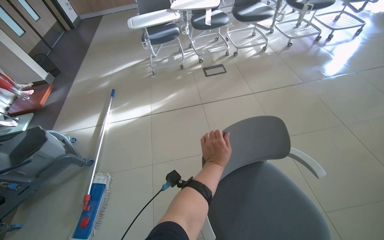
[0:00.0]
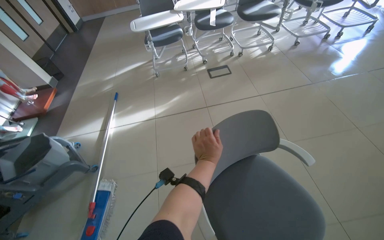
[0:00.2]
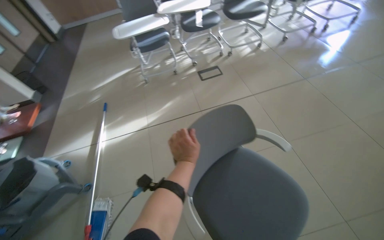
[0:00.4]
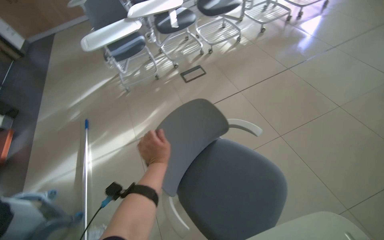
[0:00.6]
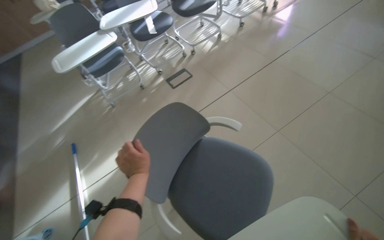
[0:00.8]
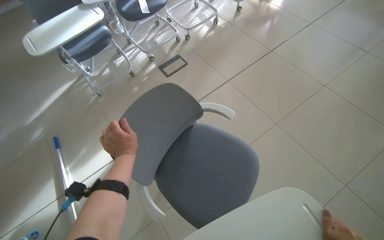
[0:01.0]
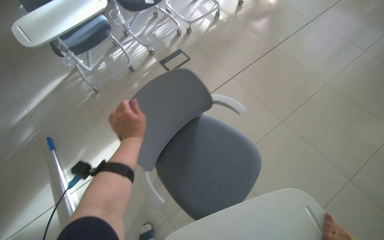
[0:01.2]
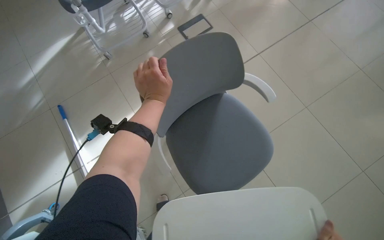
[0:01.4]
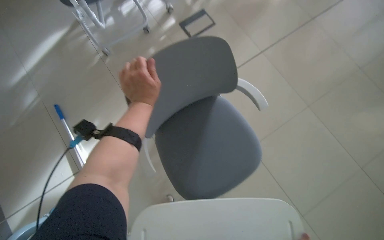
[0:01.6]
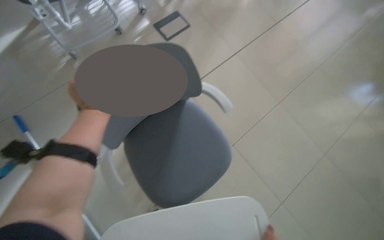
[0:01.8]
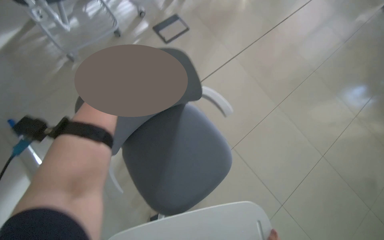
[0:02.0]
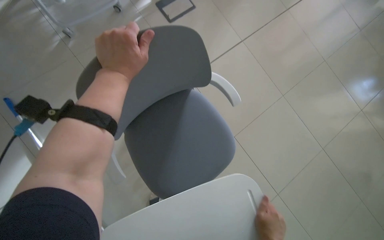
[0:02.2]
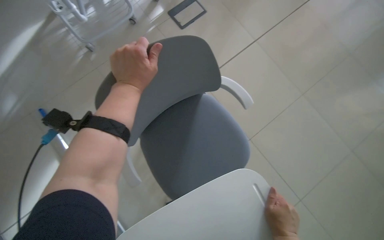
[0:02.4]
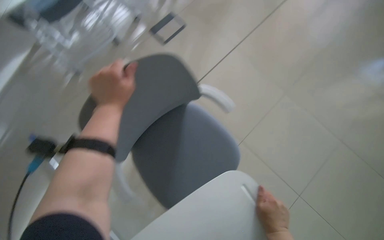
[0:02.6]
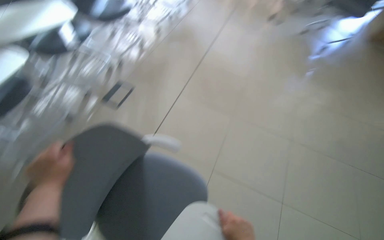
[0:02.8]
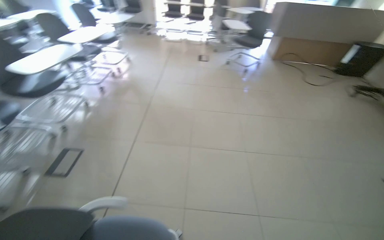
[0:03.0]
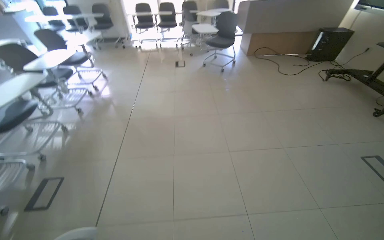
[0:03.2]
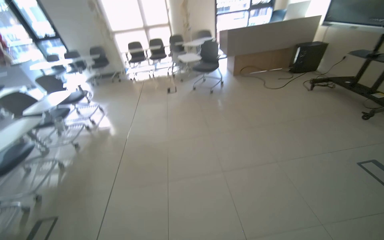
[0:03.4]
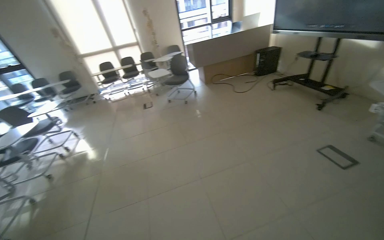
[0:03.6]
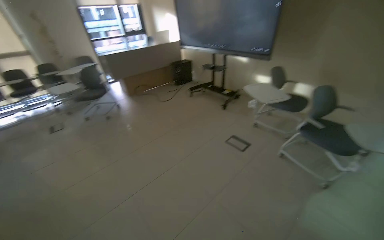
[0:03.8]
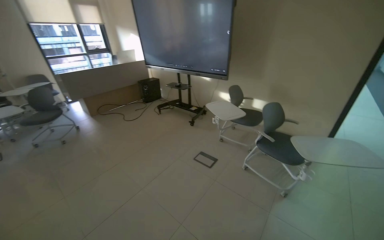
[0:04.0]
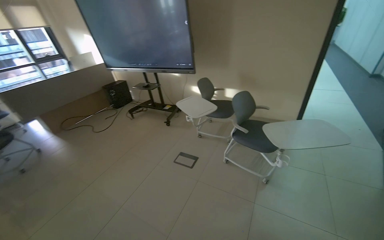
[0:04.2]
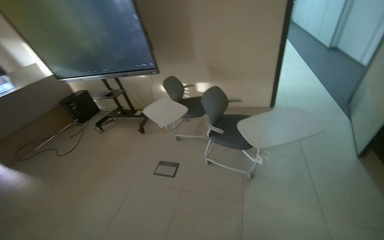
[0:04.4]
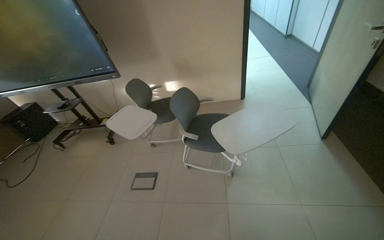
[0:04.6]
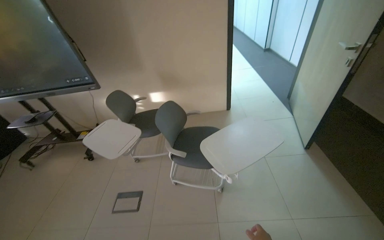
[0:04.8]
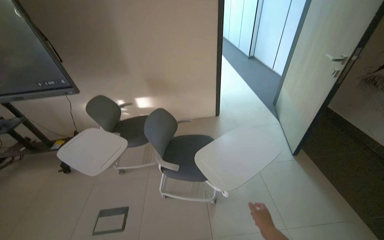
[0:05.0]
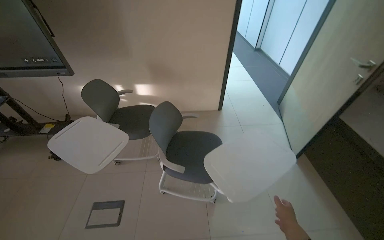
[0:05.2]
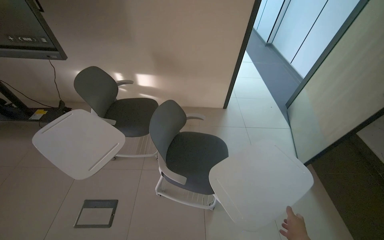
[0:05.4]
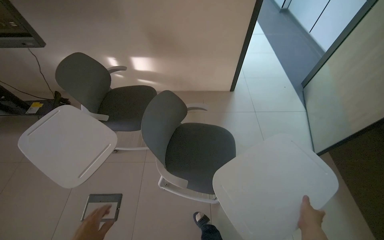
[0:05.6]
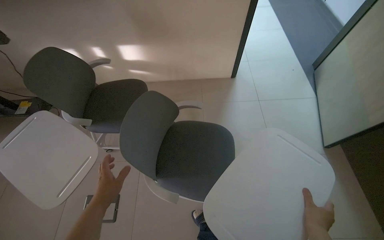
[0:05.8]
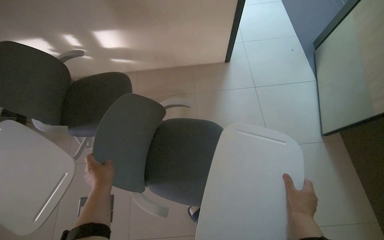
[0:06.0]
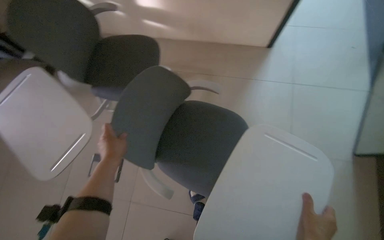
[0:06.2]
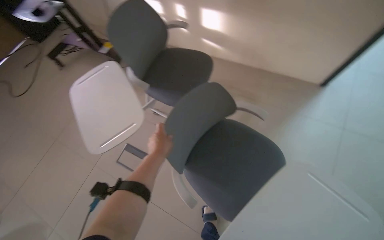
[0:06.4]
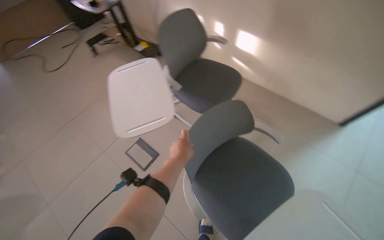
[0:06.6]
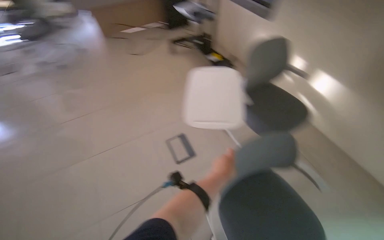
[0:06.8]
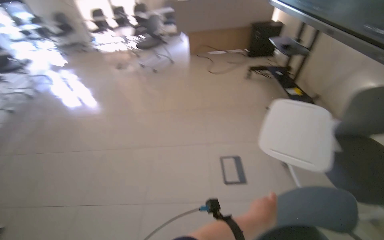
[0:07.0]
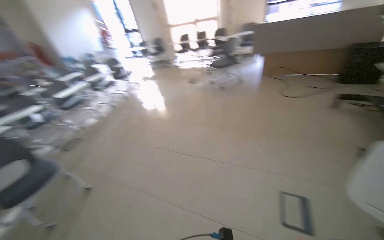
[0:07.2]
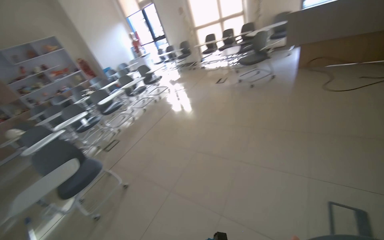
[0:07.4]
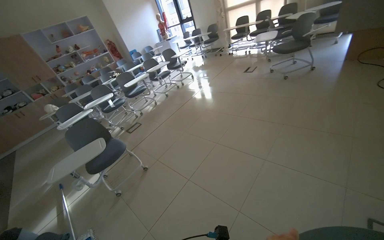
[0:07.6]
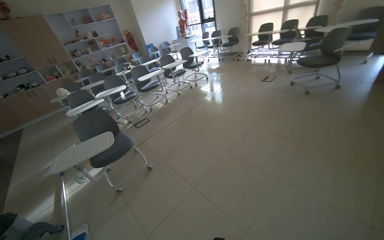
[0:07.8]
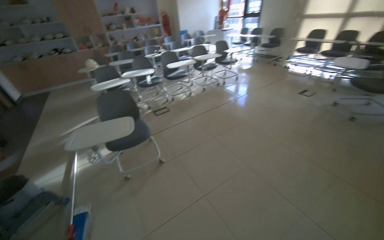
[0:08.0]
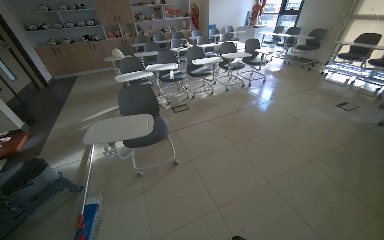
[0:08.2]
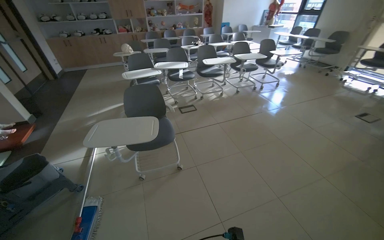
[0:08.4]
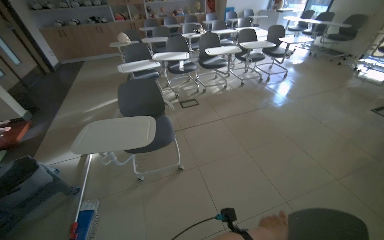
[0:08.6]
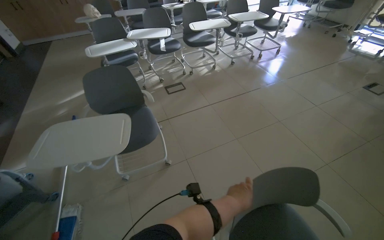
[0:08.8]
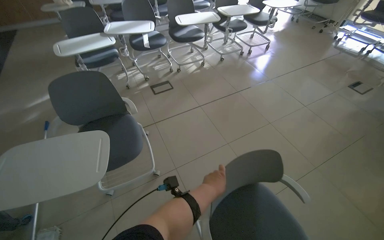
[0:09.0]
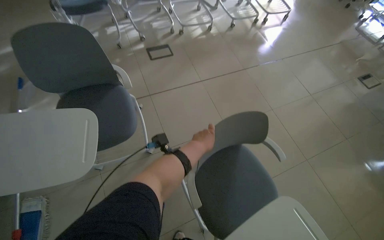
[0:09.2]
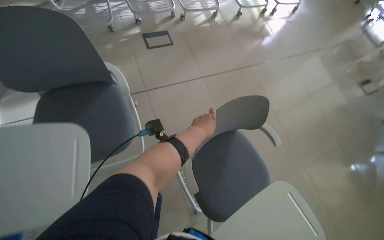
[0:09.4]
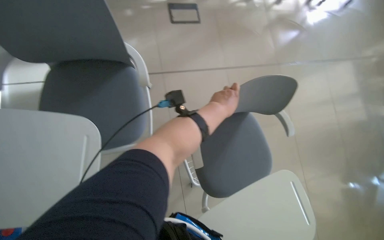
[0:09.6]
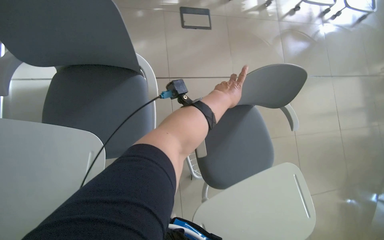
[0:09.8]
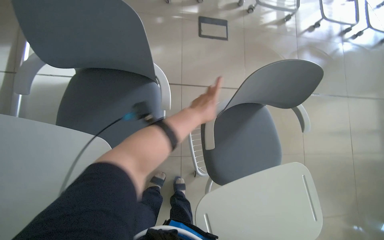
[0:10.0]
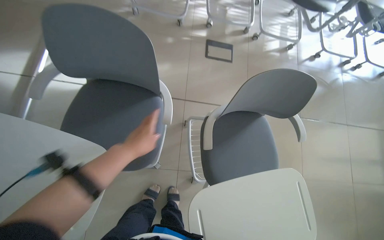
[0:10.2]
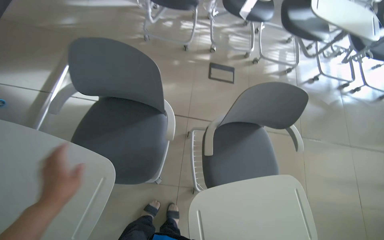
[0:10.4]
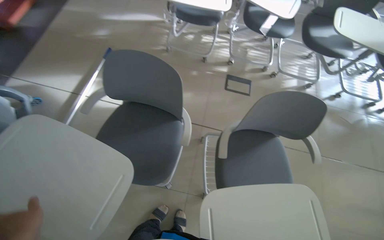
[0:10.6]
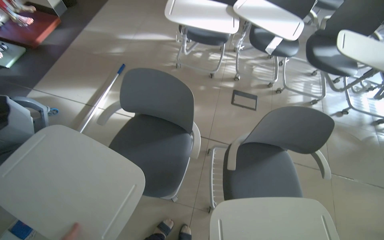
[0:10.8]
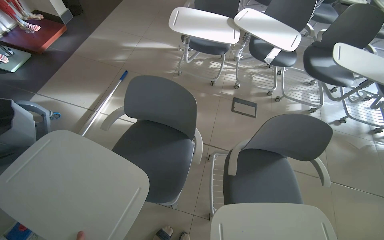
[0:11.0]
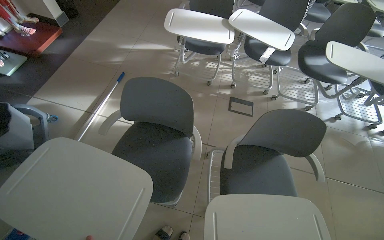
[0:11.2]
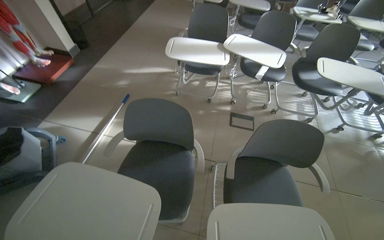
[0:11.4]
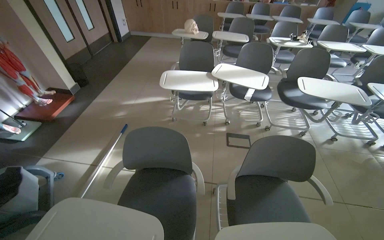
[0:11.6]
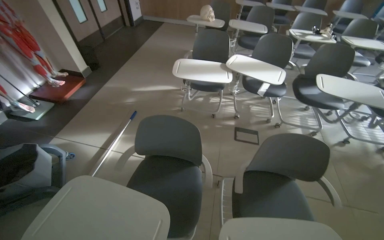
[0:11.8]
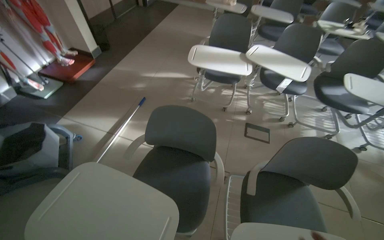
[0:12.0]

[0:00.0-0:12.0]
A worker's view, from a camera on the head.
Job: organizing items.
The whole recording: Arranging chairs in room. The worker moves chairs around the room, adjusting their positions.
0.0 to 1.6 s: The camera travels approximately 70 cm. The head turns to the right by roughly 25 degrees. The wearer looks some 15 degrees further downward.
1.6 to 3.0 s: The head turns to the right by approximately 50 degrees. The view tilts some 30 degrees upward.
3.0 to 4.4 s: The wearer moves about 1 m. The wearer looks some 75 degrees further to the right. The view tilts approximately 15 degrees upward.
4.4 to 6.0 s: The camera is carried about 1 m. The view swings roughly 20 degrees to the right. The view tips downward by some 25 degrees.
6.0 to 7.6 s: The wearer looks some 125 degrees further to the left.
7.6 to 9.0 s: The camera travels some 1 m. The view tips downward by roughly 20 degrees. Everything in view rotates approximately 25 degrees clockwise.
9.0 to 10.4 s: The head travels roughly 50 cm. Everything in view rotates about 25 degrees clockwise.
10.4 to 12.0 s: The camera pitches upward, by roughly 20 degrees.

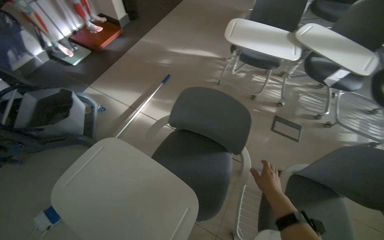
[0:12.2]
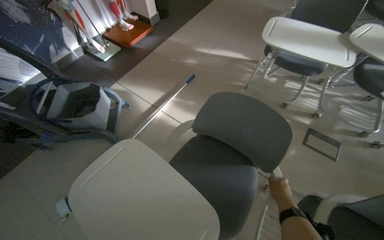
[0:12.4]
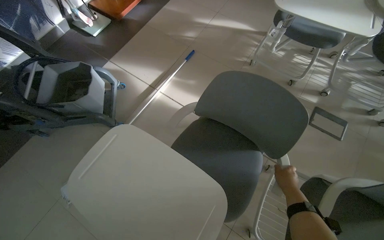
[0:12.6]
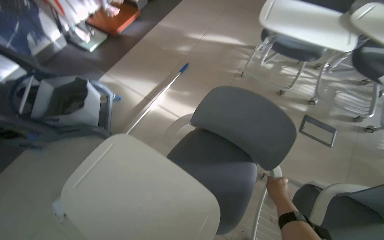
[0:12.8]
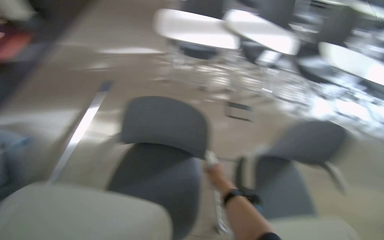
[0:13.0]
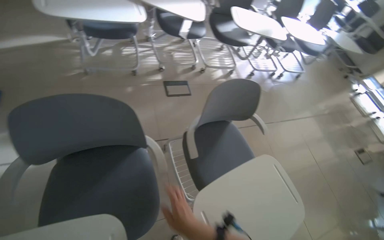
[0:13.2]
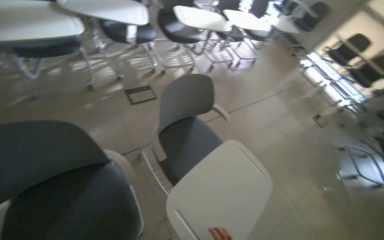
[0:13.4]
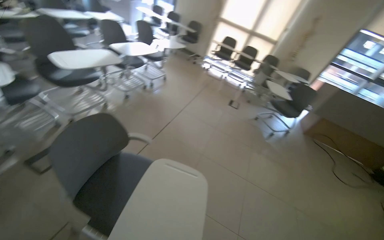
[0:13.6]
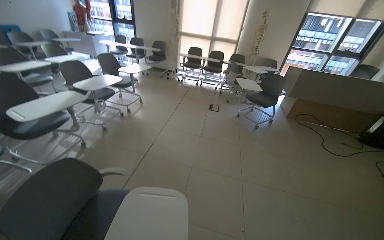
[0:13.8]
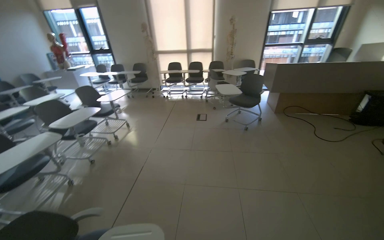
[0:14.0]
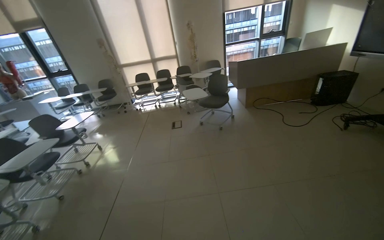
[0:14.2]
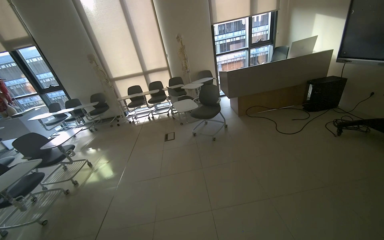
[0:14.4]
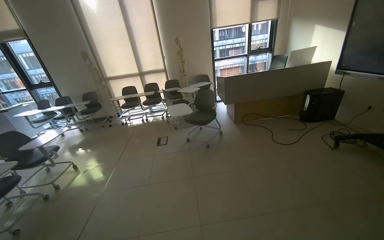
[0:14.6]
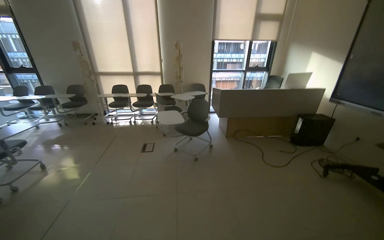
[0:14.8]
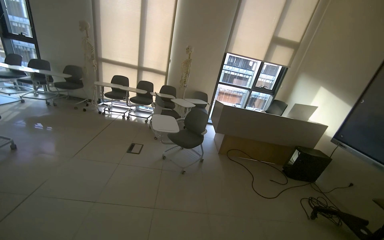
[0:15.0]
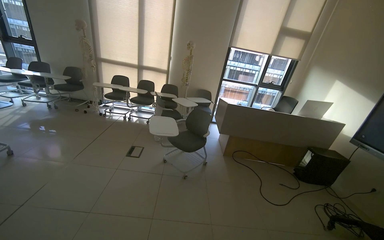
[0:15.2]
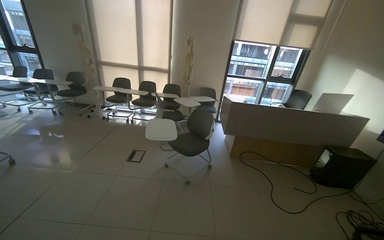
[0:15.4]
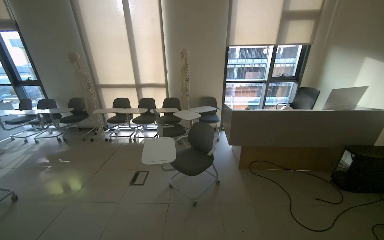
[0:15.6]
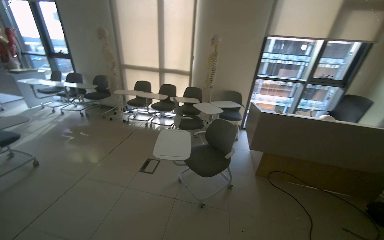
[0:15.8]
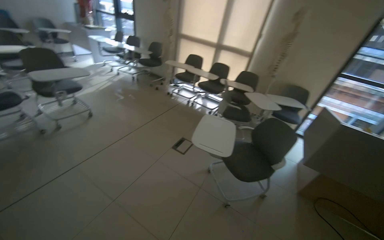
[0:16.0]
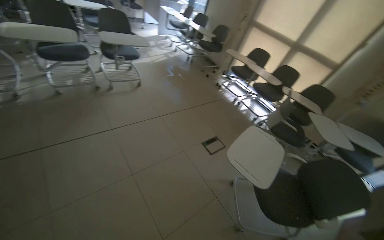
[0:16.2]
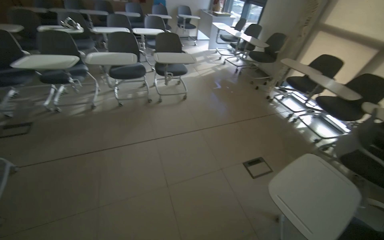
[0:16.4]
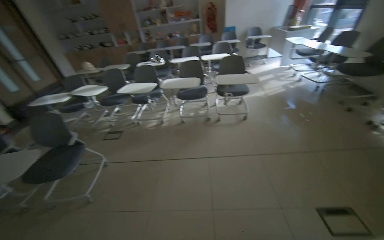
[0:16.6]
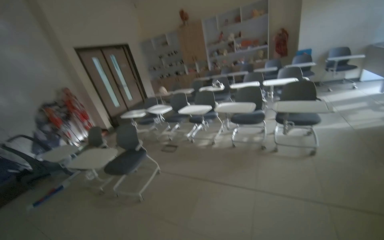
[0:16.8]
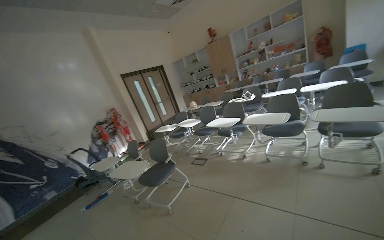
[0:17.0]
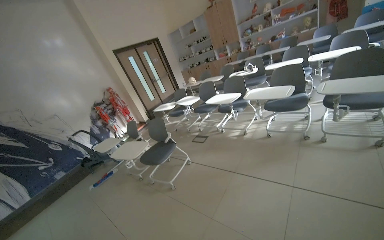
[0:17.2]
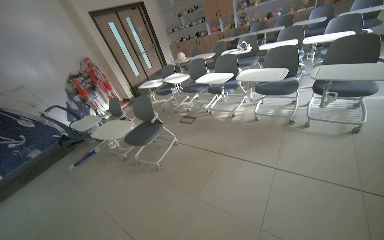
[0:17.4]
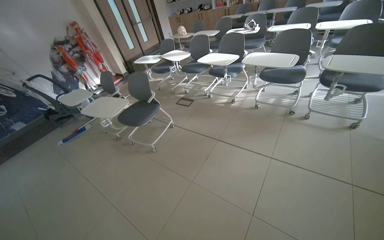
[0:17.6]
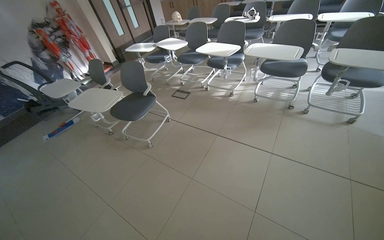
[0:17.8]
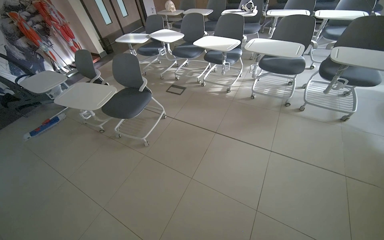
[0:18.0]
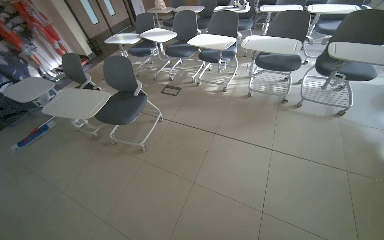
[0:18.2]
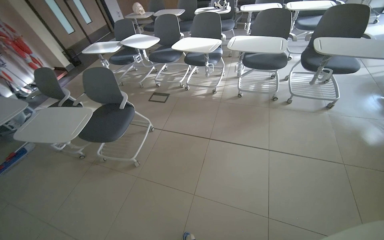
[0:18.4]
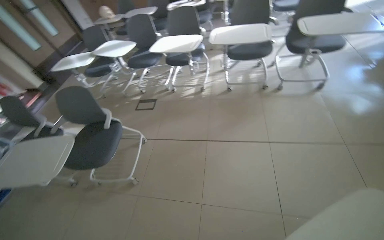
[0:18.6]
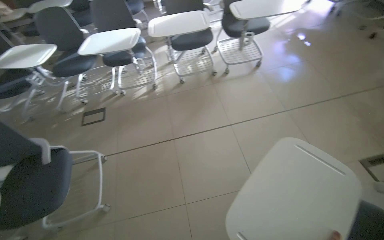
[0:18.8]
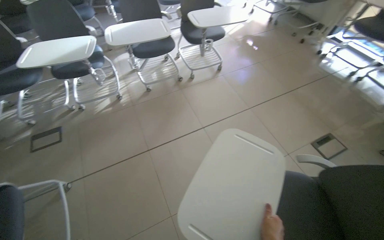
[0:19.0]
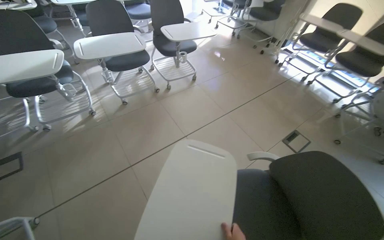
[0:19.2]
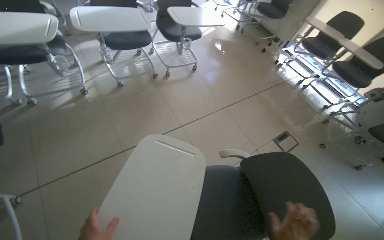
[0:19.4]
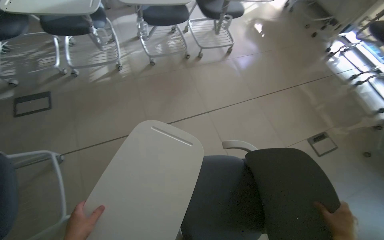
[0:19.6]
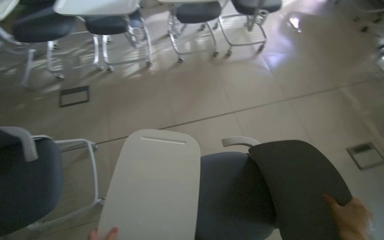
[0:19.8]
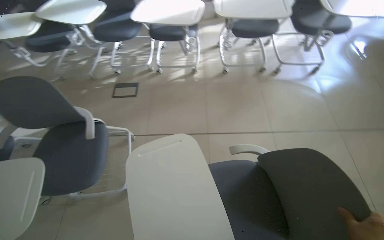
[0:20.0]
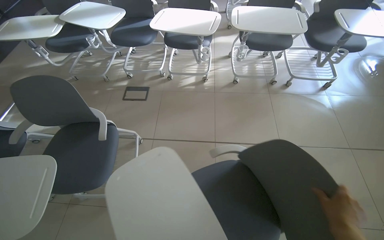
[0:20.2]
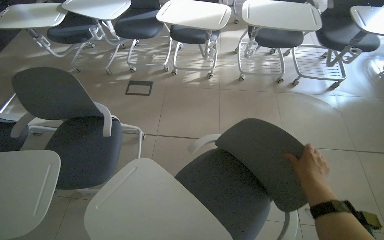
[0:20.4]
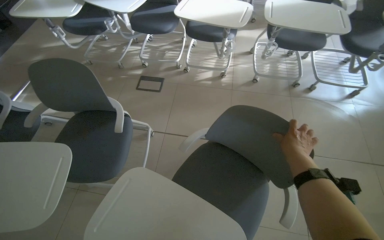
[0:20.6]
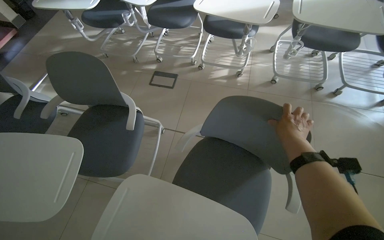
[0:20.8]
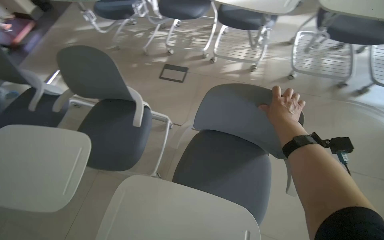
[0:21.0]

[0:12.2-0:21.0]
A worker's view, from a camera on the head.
Job: organizing items.
The whole recording: Arranging chairs in room. The worker moves chairs around the room, adjusting their positions.
12.2 to 13.6 s: The head rotates approximately 90 degrees to the right.
13.6 to 15.2 s: The head travels approximately 1 m. The wearer looks roughly 25 degrees further to the right. The wearer looks roughly 15 degrees further upward.
15.2 to 16.6 s: The wearer moves roughly 90 cm. The head turns to the left by approximately 95 degrees.
16.6 to 18.0 s: The head turns to the left by roughly 25 degrees. The view tips downward by approximately 15 degrees.
18.0 to 19.6 s: The head travels roughly 60 cm. The head rotates approximately 50 degrees to the right.
19.6 to 21.0 s: The wearer's head swings some 40 degrees to the left.
